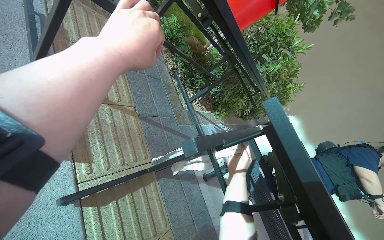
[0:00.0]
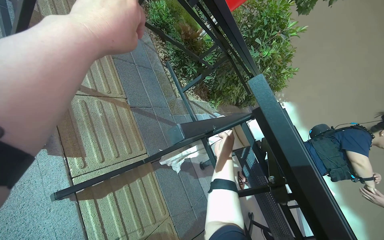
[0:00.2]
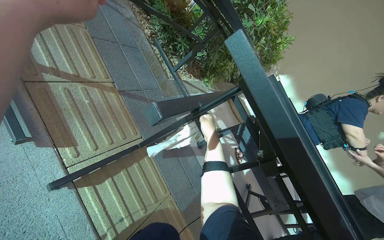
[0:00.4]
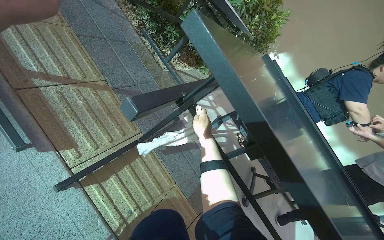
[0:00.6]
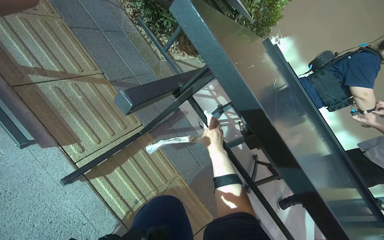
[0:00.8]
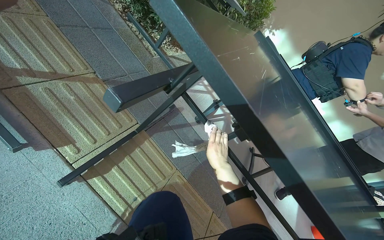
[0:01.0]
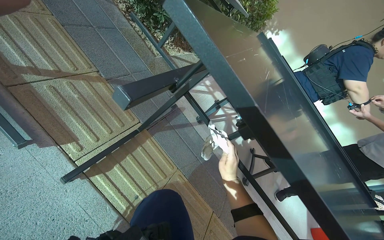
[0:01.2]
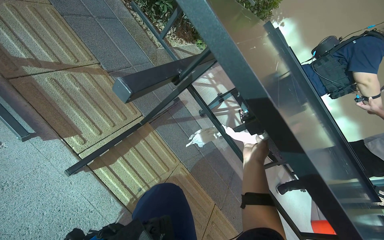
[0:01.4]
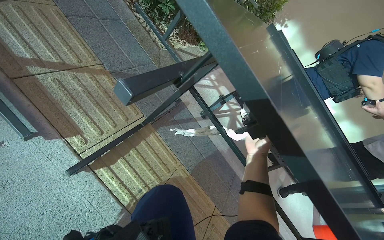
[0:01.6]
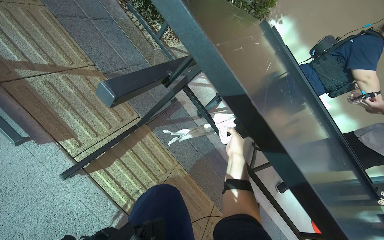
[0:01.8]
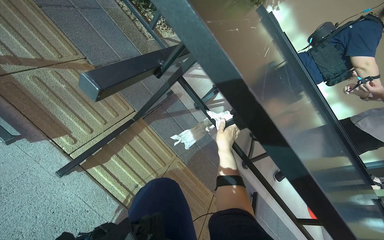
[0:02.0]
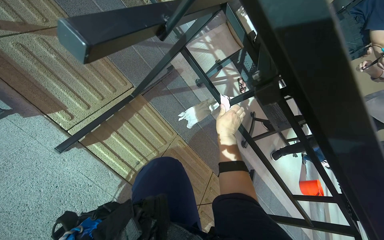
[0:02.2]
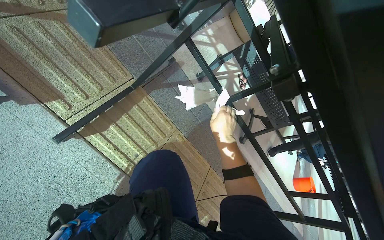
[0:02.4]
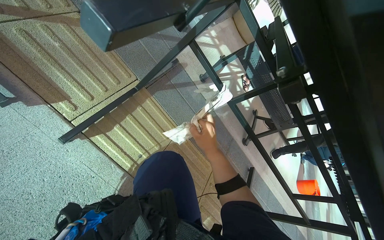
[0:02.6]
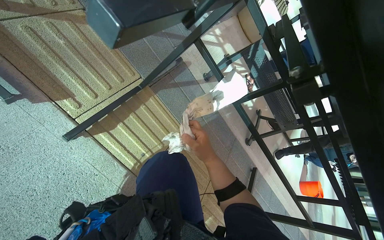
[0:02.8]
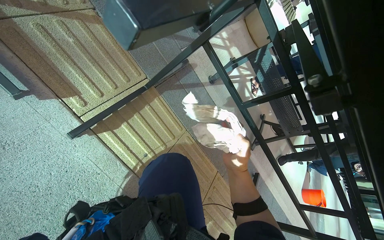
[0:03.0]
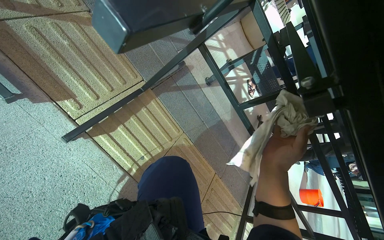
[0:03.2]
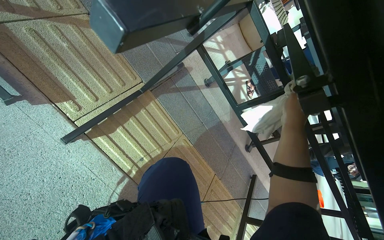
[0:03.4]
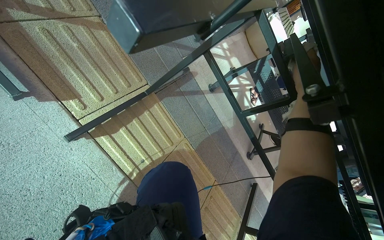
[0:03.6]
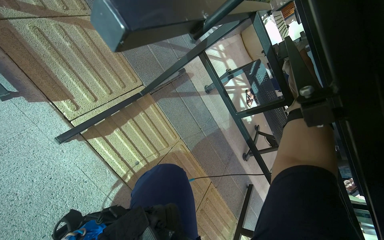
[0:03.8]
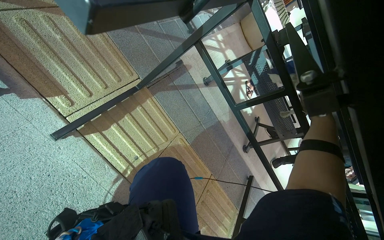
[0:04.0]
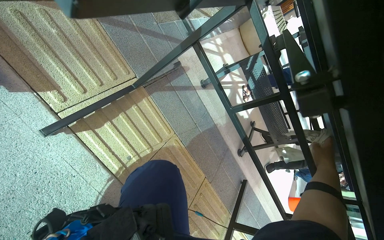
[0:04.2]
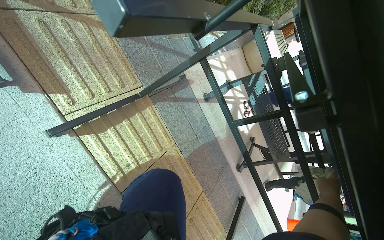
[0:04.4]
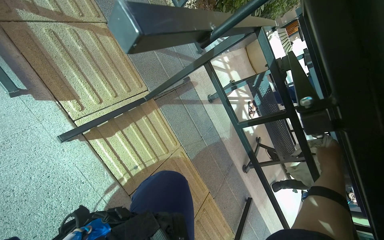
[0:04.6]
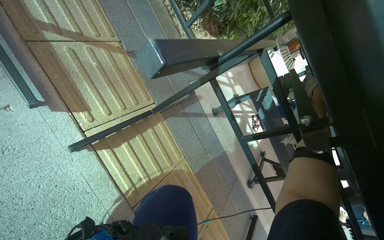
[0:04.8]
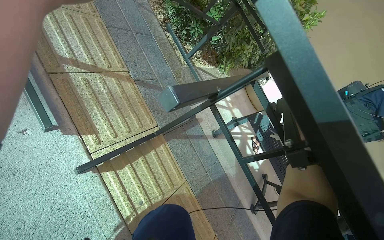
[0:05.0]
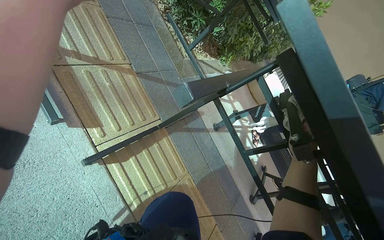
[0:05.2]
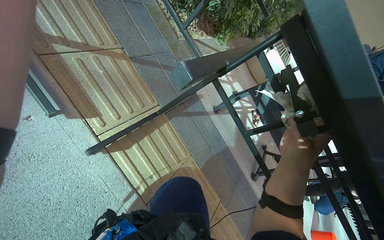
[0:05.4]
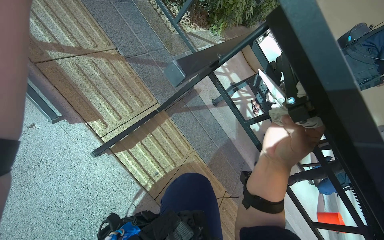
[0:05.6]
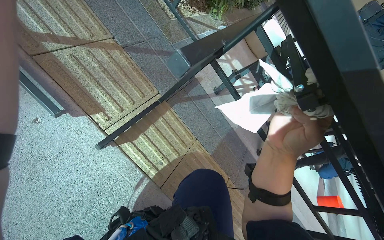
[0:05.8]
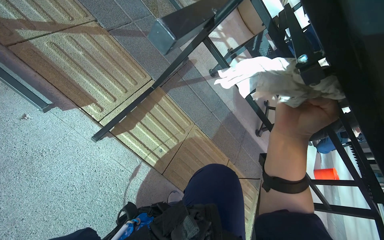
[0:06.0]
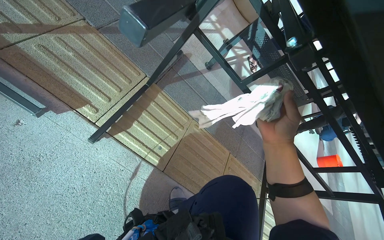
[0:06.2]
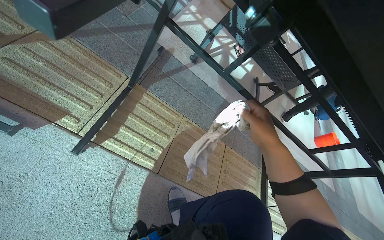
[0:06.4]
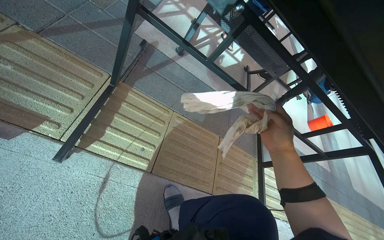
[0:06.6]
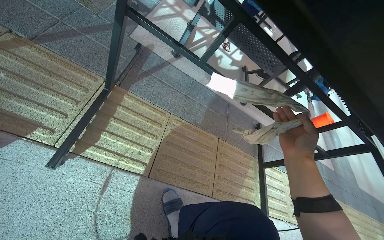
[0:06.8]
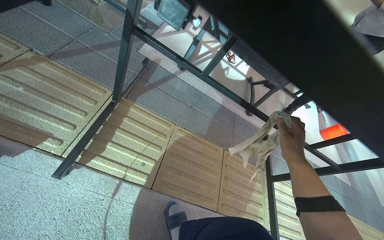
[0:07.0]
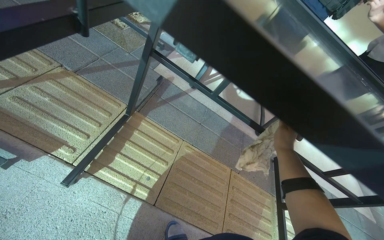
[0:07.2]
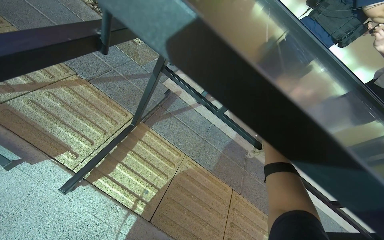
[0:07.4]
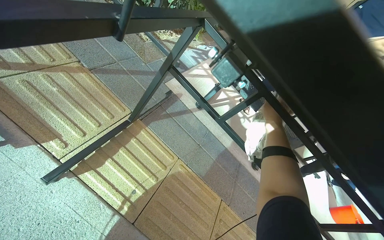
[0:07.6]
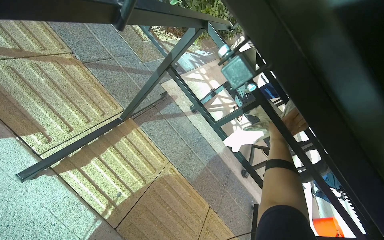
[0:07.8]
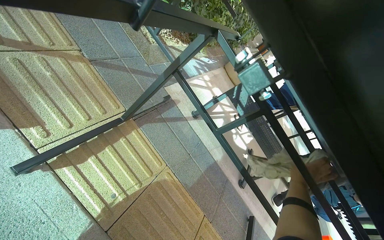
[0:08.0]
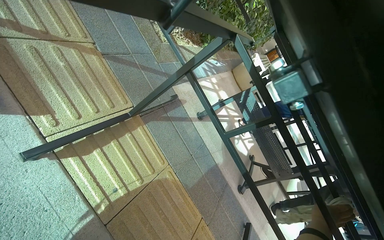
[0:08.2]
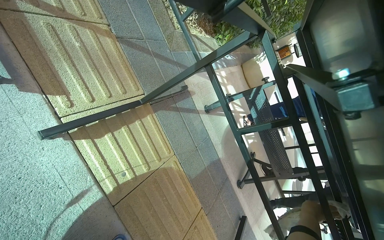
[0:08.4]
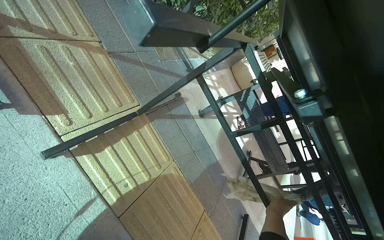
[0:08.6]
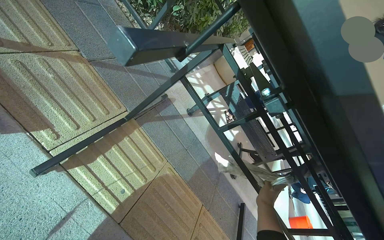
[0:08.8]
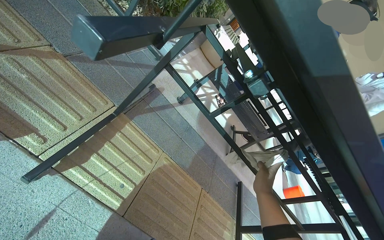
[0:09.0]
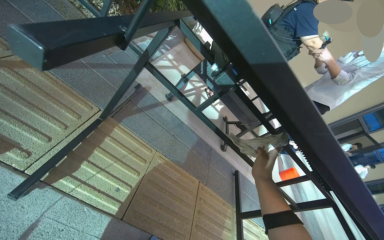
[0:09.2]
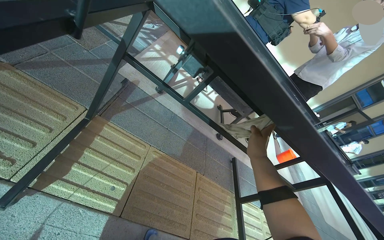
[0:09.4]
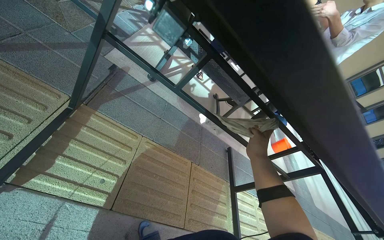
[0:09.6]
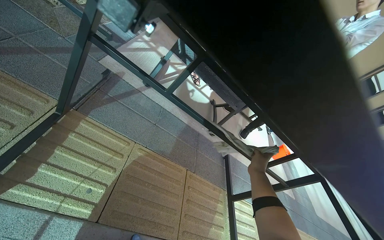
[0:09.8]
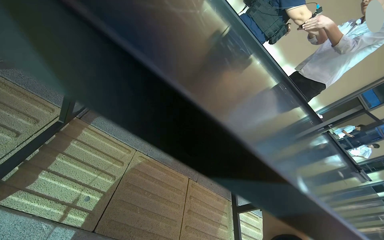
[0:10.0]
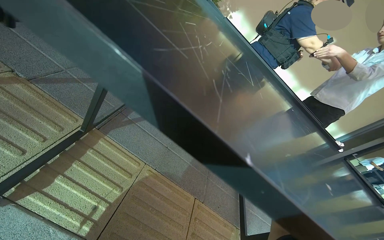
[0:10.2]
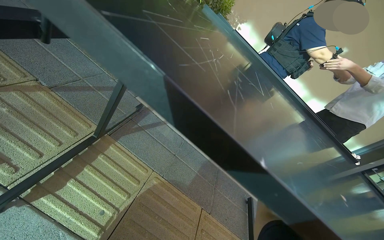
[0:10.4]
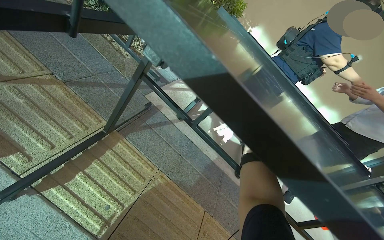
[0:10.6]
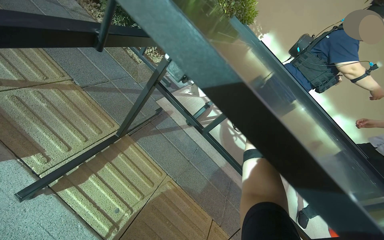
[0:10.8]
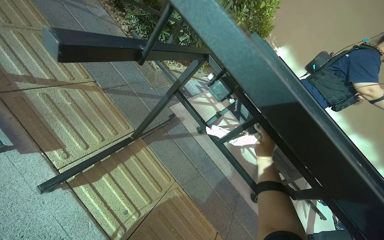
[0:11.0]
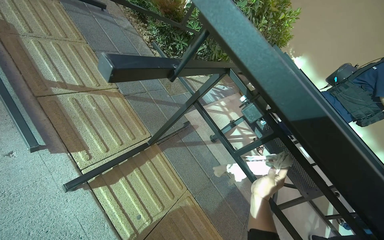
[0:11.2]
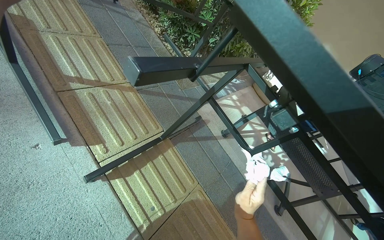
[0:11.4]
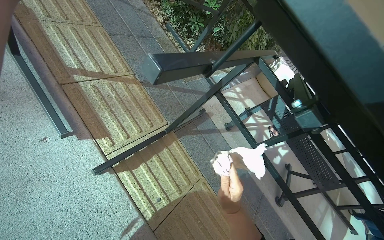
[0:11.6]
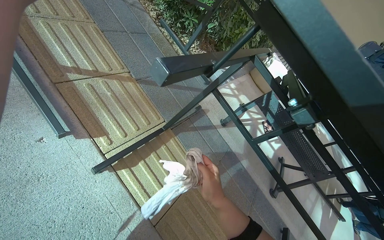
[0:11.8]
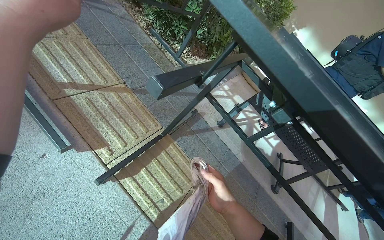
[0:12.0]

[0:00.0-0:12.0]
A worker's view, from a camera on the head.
Job: wiping surfaces.
The whole recording: Wiping table structure. The worker wipes the metal structure of a black table with a white cloth.
0:00.0 to 0:01.6: The view tips downward by roughly 25 degrees. The right hand heads to the right and farther from the camera, covering about 20 cm.
0:01.6 to 0:03.0: The view tips downward by roughly 15 degrees.
0:06.0 to 0:07.6: The view tips upward by some 15 degrees. The right hand travels farther from the camera and to the right by some 30 cm.

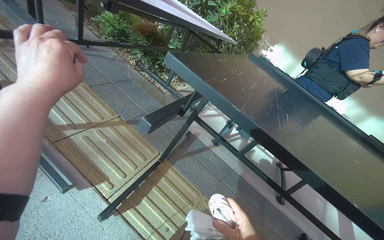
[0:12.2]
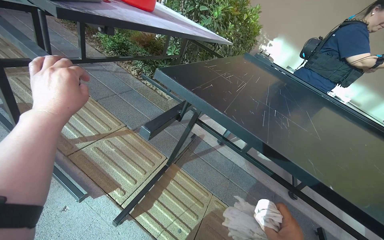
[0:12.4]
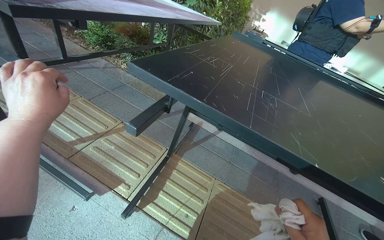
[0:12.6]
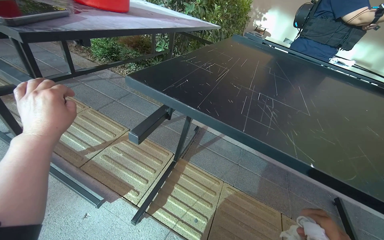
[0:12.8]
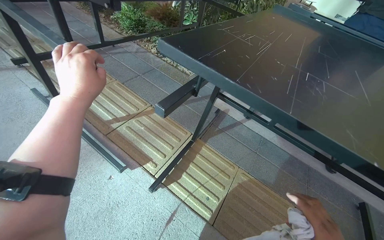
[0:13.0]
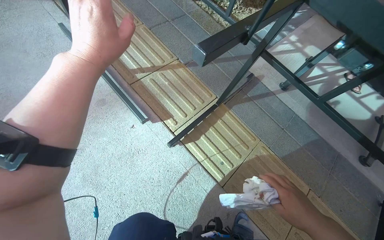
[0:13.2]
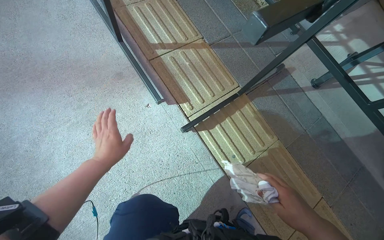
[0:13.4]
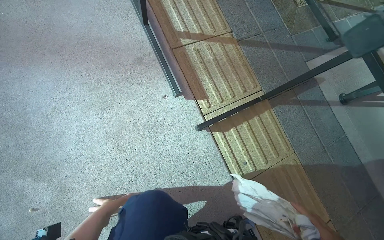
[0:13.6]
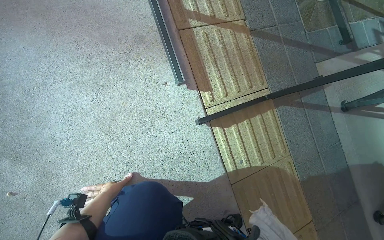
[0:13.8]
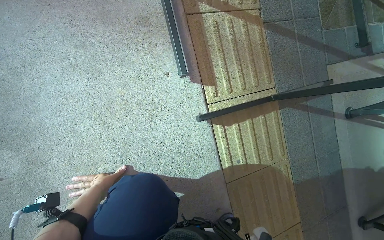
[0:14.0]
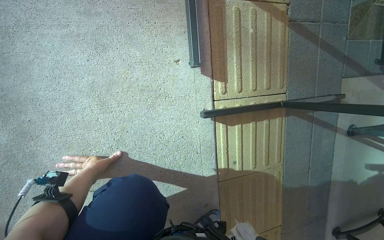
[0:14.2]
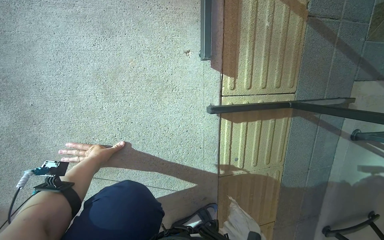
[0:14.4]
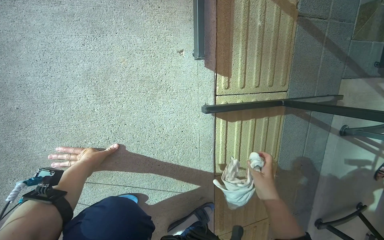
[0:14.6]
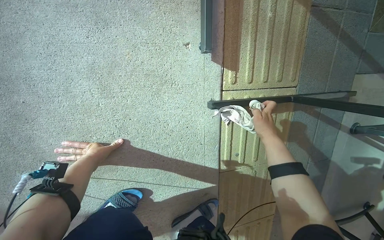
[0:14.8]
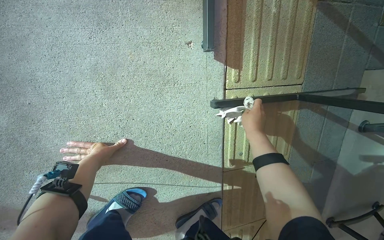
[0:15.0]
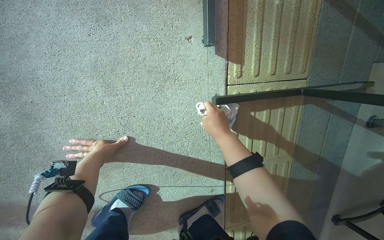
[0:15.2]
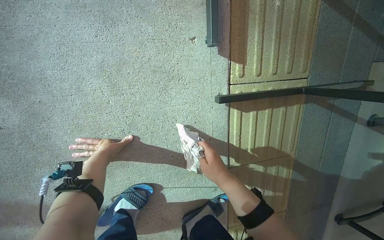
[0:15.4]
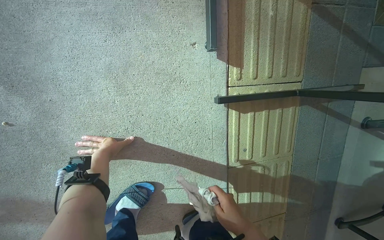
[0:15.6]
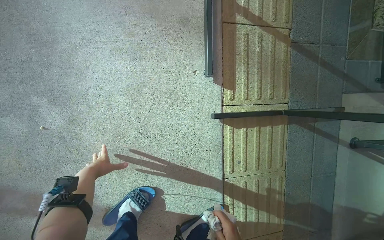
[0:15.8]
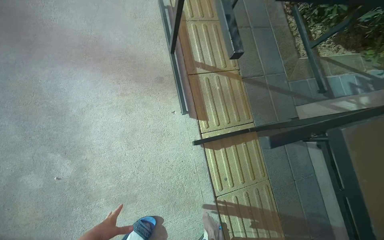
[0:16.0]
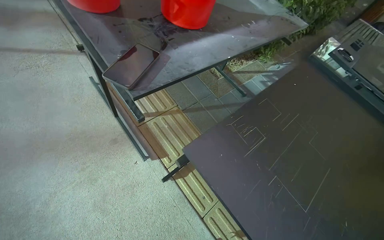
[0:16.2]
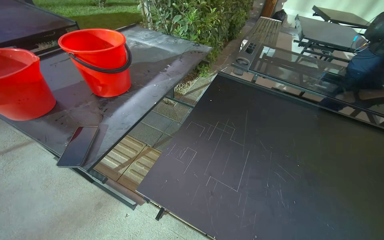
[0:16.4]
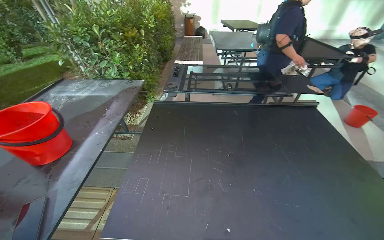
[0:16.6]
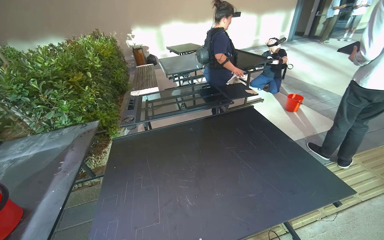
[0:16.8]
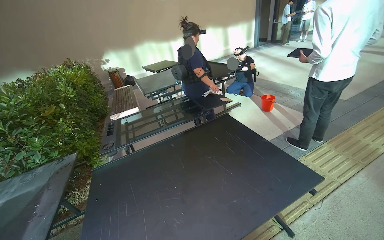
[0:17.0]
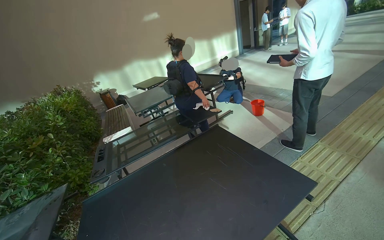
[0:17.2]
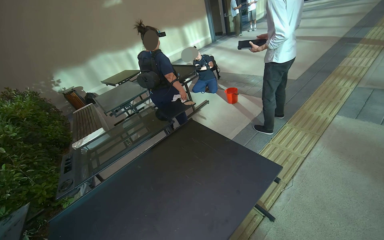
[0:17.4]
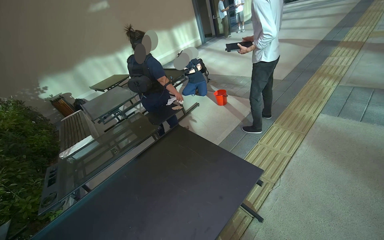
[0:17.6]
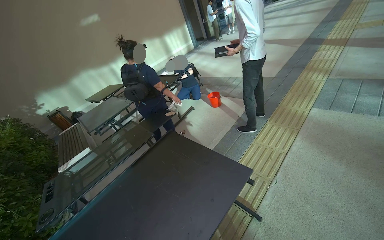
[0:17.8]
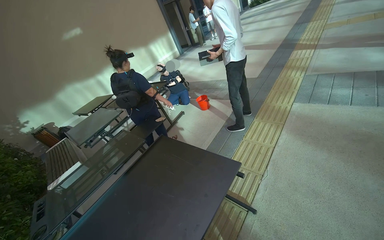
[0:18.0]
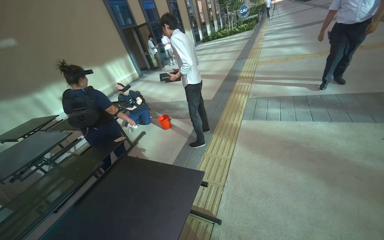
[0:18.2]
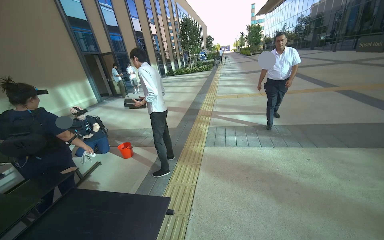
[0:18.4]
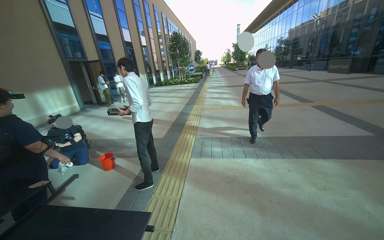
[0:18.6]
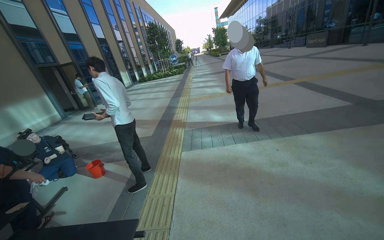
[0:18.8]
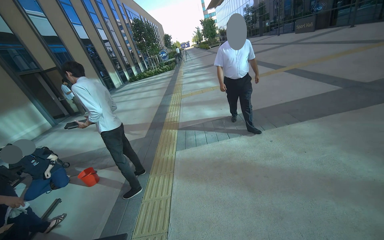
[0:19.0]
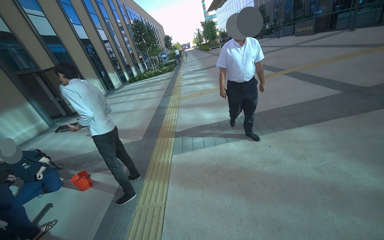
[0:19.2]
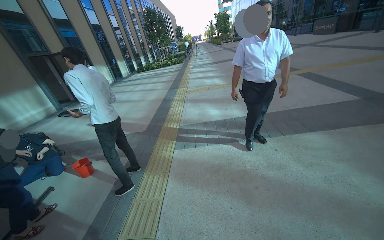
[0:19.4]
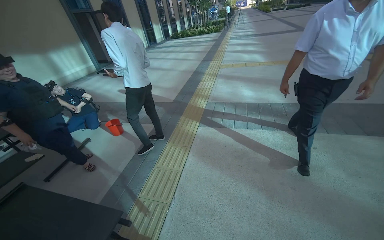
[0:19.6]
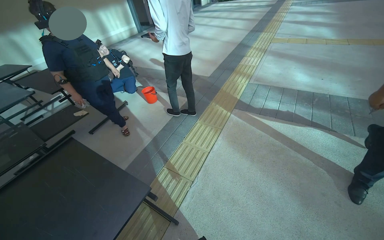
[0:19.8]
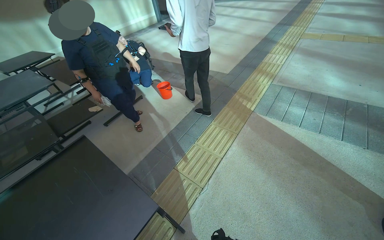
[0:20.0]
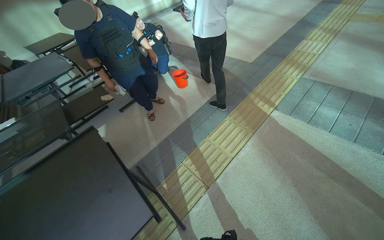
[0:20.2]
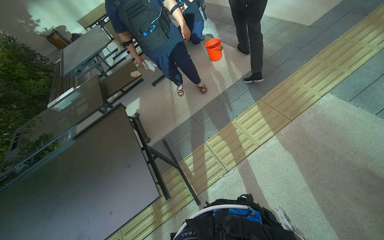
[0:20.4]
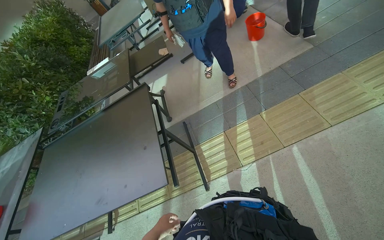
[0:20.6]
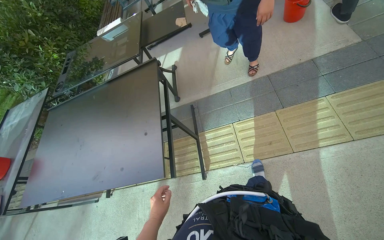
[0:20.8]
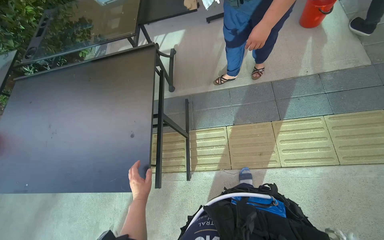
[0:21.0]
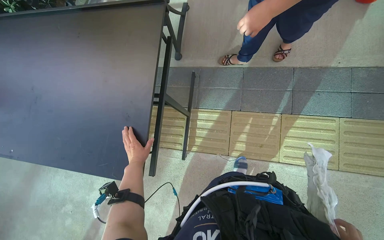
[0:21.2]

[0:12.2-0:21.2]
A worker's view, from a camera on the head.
Job: wiping surfaces.
The whole recording: Wiping table structure. The worker wipes the metal structure of a black table with a white cloth.
0:12.2 to 0:13.8: The wearer looks some 30 degrees further to the left. The wearer looks approximately 40 degrees further downward.
0:13.8 to 0:15.2: The camera pitches downward, by some 15 degrees.
0:15.2 to 0:16.6: The head travels roughly 1 m. The wearer's head swings roughly 85 degrees to the right. The view tilts about 50 degrees upward.
0:16.6 to 0:18.2: The wearer moves about 50 cm. The head rotates about 65 degrees to the right. The wearer looks some 25 degrees further upward.
0:18.2 to 0:19.8: The head travels roughly 40 cm.
0:19.8 to 0:21.2: The wearer moves some 80 cm. The wearer looks some 60 degrees further to the left. The view tilts about 55 degrees downward.
